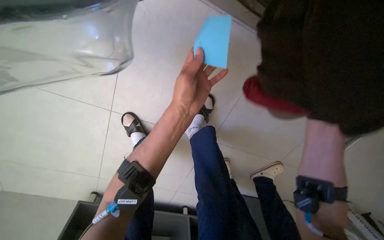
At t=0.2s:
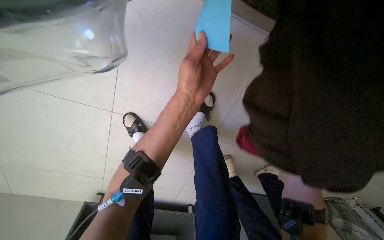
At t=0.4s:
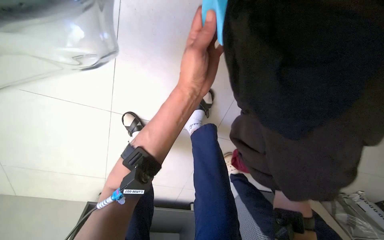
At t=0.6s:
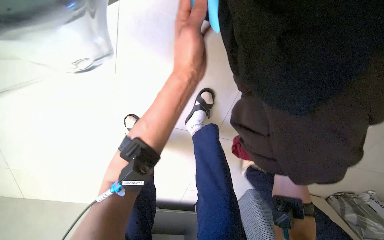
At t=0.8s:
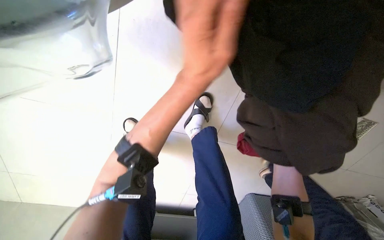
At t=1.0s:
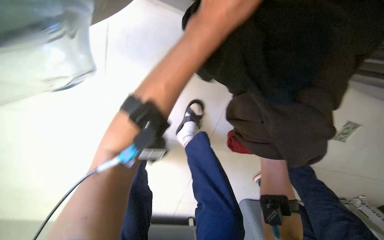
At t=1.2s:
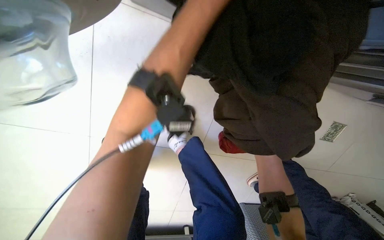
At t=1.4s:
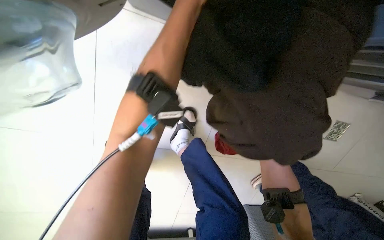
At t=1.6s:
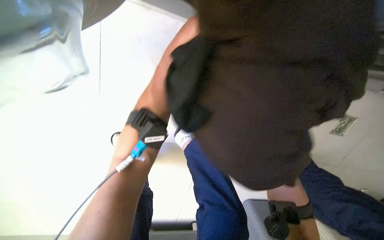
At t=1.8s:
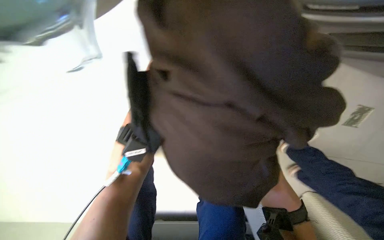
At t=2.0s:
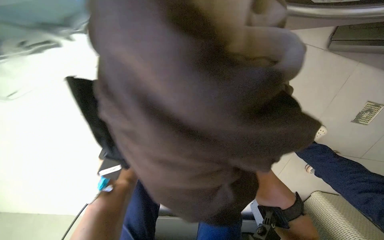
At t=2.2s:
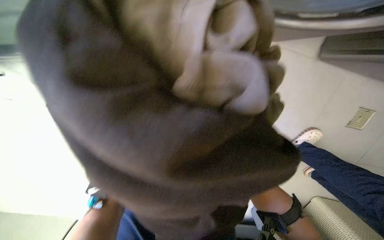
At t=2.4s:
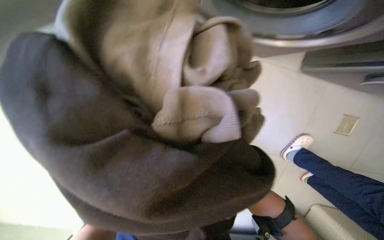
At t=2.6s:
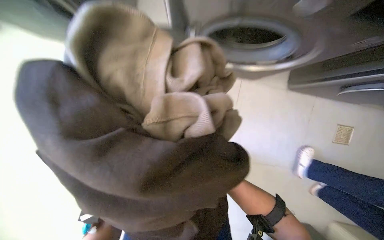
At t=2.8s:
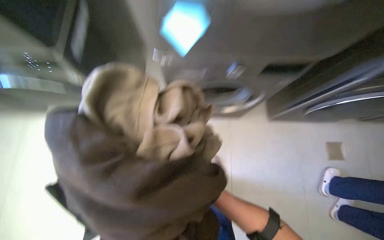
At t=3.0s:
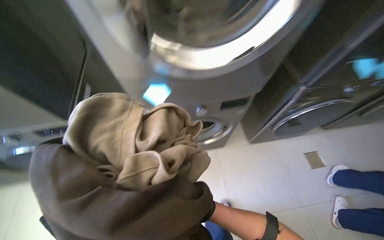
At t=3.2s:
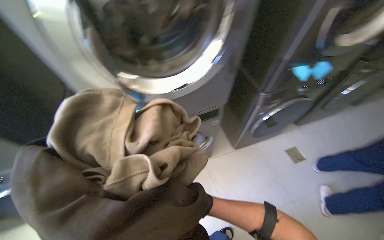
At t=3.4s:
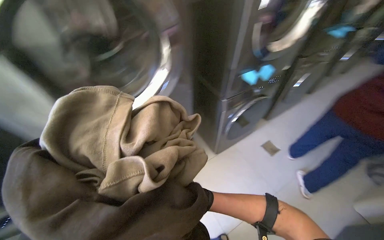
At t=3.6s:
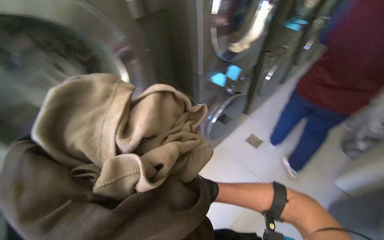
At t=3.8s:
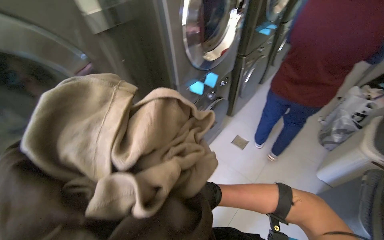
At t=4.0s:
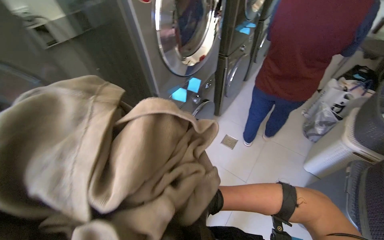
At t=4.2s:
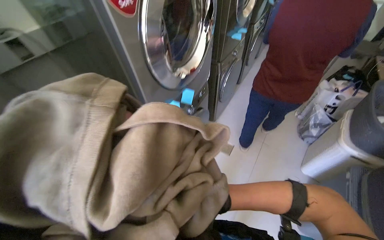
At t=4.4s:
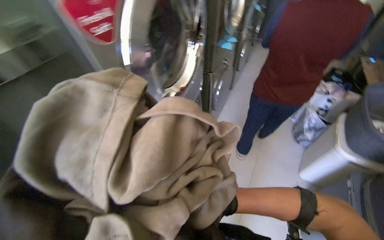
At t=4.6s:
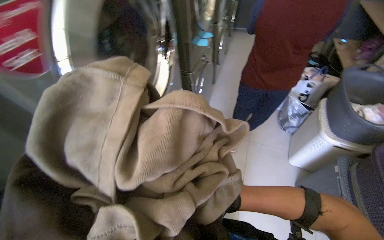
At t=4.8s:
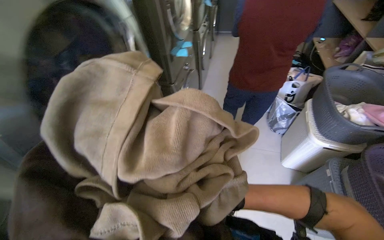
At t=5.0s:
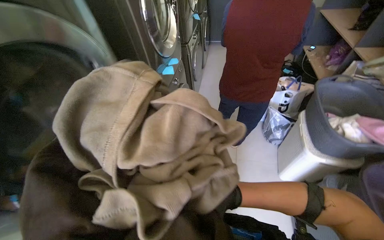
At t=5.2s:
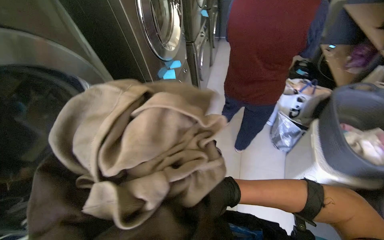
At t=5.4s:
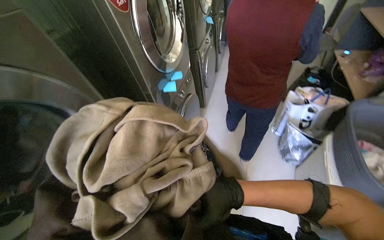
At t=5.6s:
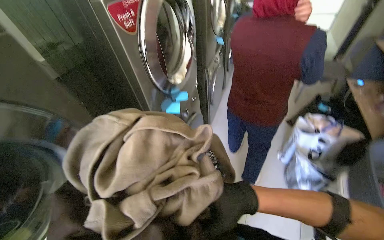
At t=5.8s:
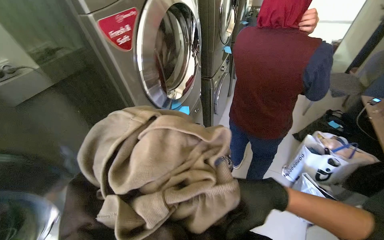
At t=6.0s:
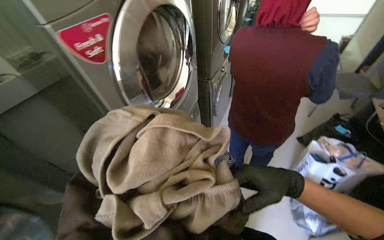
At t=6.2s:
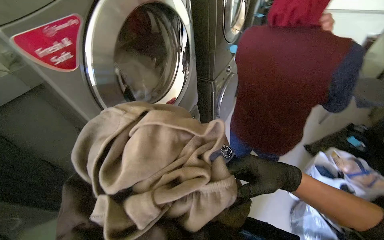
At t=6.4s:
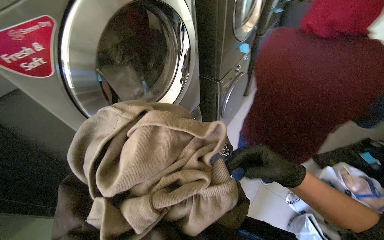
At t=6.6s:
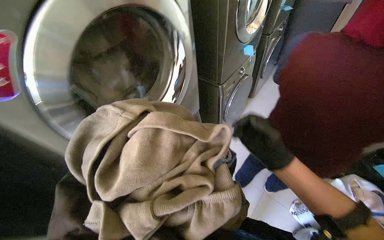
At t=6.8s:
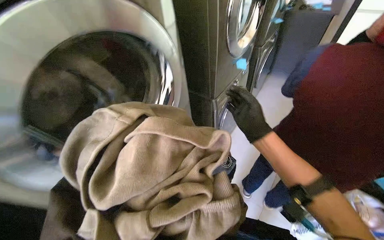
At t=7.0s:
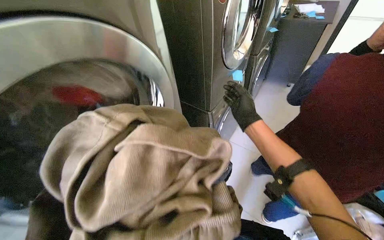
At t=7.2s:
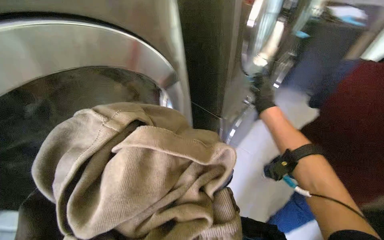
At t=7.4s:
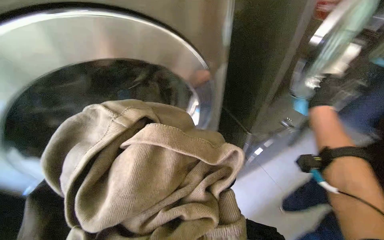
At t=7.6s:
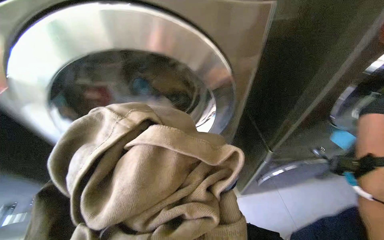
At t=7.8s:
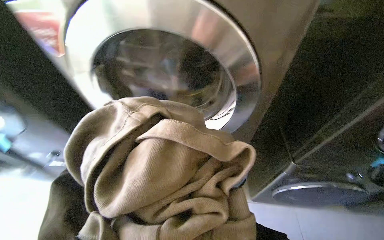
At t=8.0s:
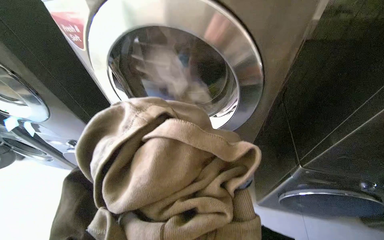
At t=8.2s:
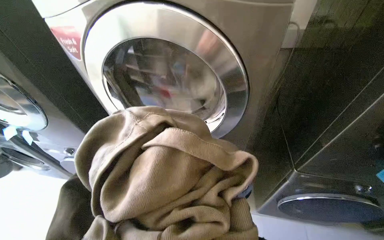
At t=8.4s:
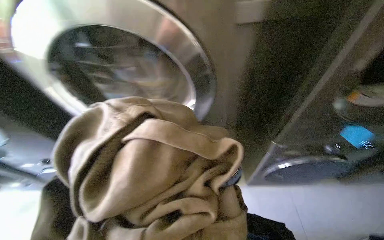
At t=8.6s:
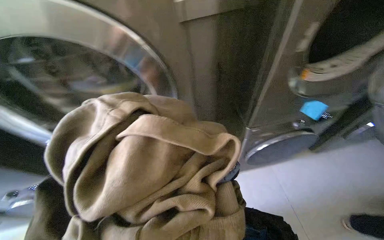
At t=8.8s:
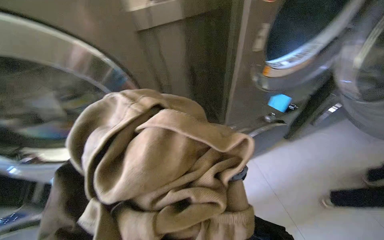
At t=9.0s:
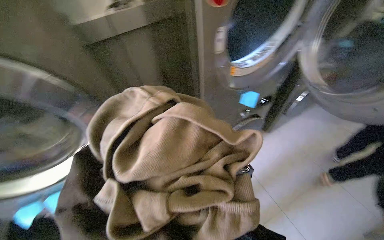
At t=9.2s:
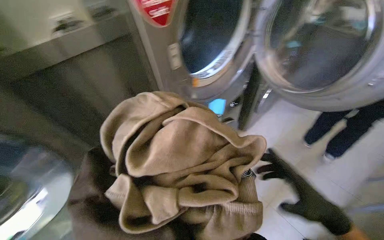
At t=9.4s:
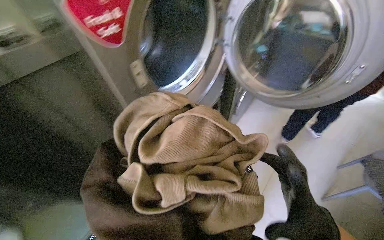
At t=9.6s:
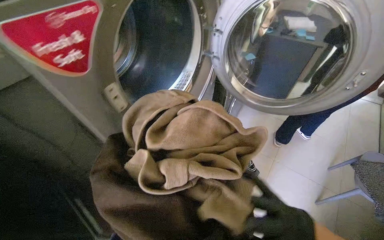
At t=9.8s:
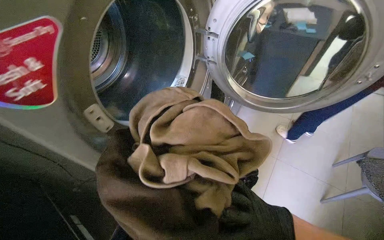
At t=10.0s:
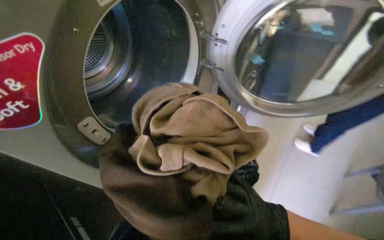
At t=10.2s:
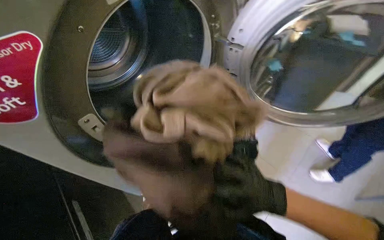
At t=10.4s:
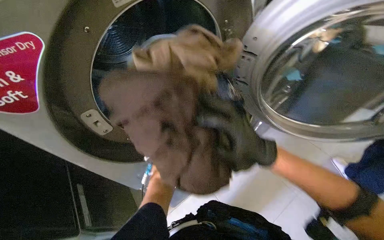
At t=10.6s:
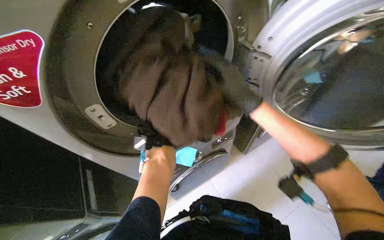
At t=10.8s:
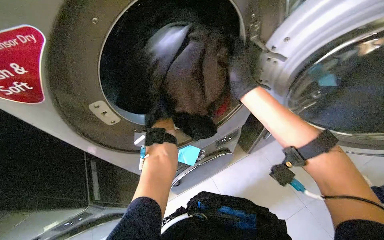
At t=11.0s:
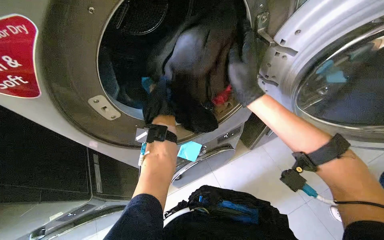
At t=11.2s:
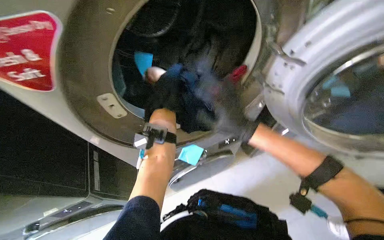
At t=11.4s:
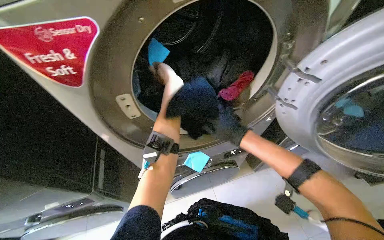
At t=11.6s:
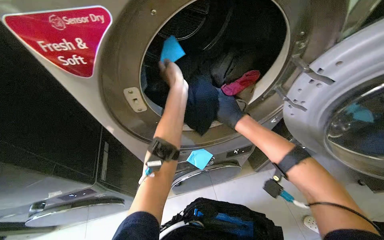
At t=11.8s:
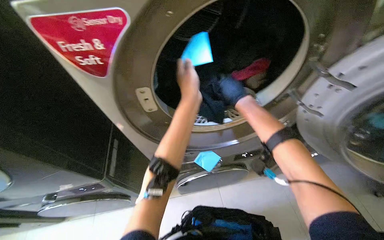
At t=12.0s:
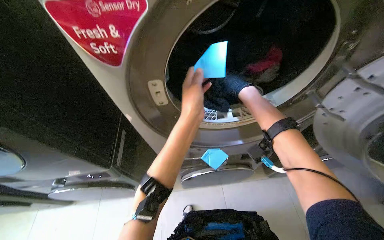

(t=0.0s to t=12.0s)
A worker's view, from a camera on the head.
Job: managing laundry.
The whole recording: Loading clothes into dryer. The worker transfers clothes from a basket and loads them into a dryer.
t=1.6s - t=3.0s: The view tilts about 40 degrees upward. Everything in view rotates some 30 degrees counterclockwise.
t=3.0s - t=4.4s: The wearer moves approximately 50 cm. The wearer's head swings some 55 degrees to the right. The camera pitches upward, by approximately 15 degrees.
t=4.4s - t=6.0s: The camera travels approximately 80 cm.
t=6.0s - t=7.6s: The camera travels approximately 40 cm. The wearer's head swings approximately 15 degrees to the left.
t=7.6s - t=9.0s: The wearer's head swings some 25 degrees to the right.
t=10.4s - t=12.0s: The head turns to the left by approximately 30 degrees. The right hand goes some 40 cm up the picture and farther from the camera.

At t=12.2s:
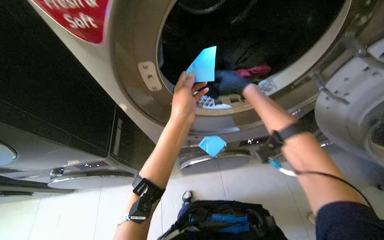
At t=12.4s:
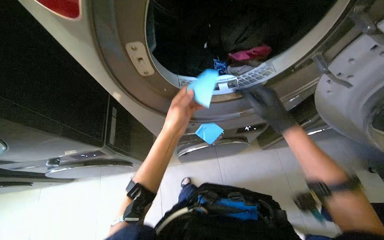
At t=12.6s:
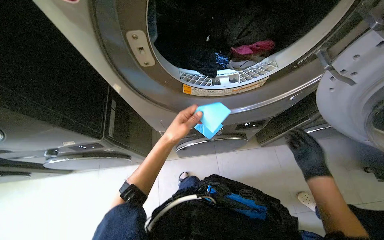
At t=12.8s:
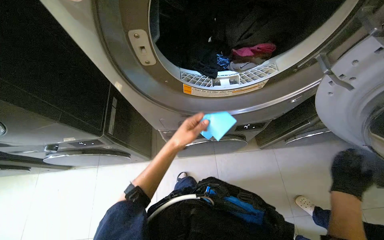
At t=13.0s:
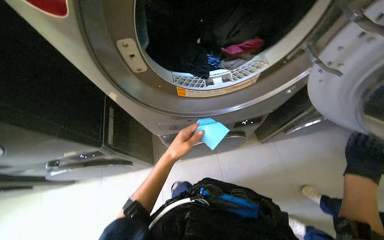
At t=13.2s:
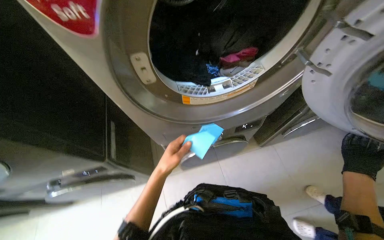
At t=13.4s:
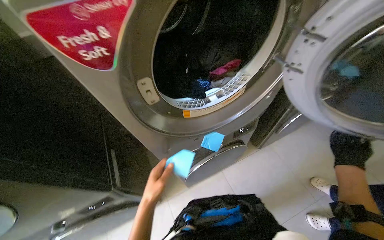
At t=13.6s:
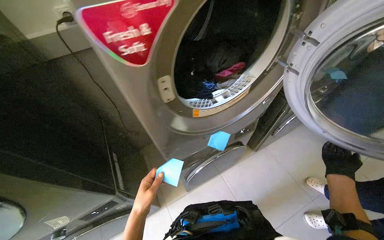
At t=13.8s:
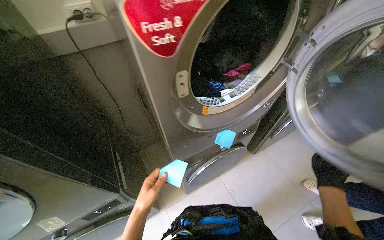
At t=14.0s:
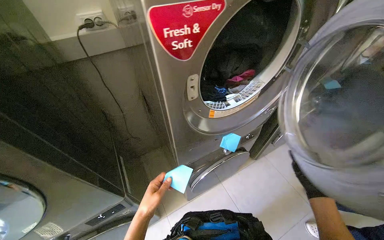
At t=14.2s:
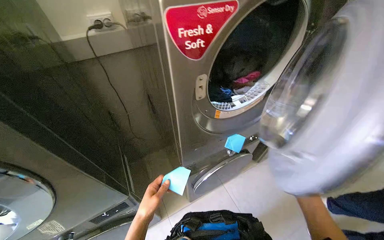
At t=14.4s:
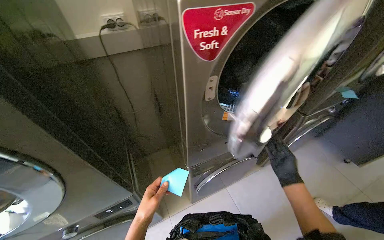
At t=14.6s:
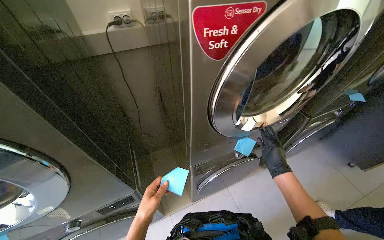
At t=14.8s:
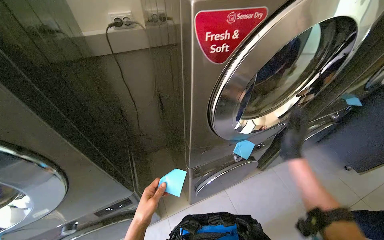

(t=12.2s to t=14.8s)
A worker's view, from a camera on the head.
Job: managing laundry.
The whole recording: Loading clothes into dryer. The worker transfers clothes from a basket and loads them into a dryer.
t=12.2s - t=13.4s: The left hand is displaced down the picture, to the left and farther from the camera by some 25 cm.
t=13.4s - t=14.8s: The left hand goes some 20 cm to the left and down the picture. The right hand goes approximately 30 cm to the left.
